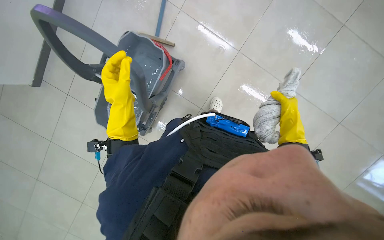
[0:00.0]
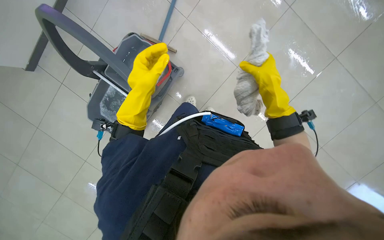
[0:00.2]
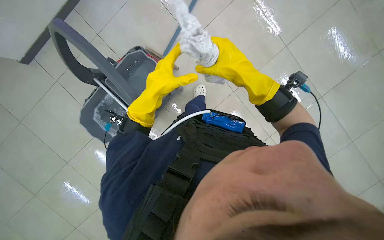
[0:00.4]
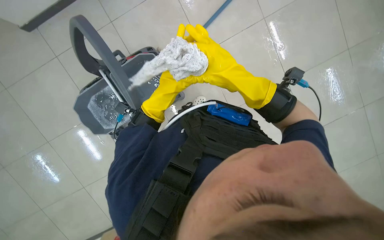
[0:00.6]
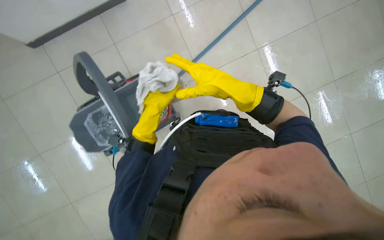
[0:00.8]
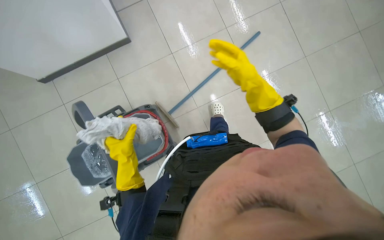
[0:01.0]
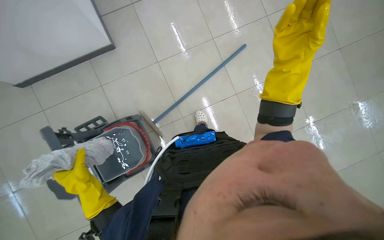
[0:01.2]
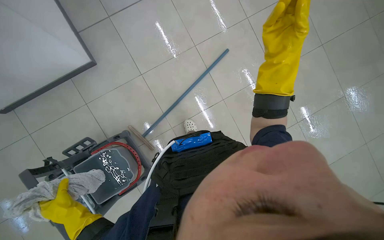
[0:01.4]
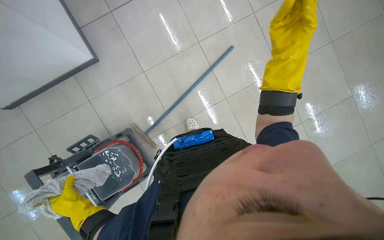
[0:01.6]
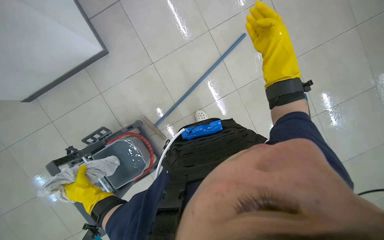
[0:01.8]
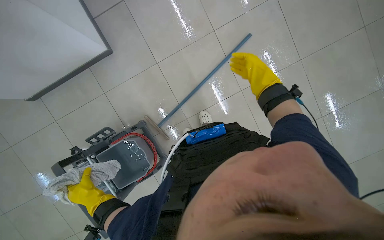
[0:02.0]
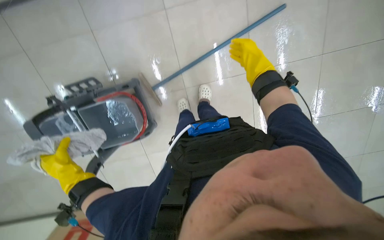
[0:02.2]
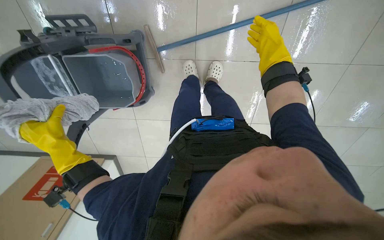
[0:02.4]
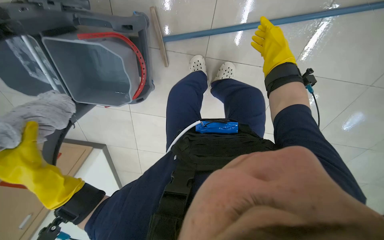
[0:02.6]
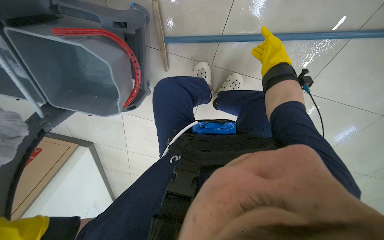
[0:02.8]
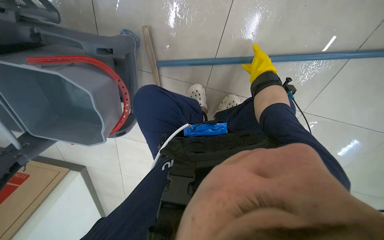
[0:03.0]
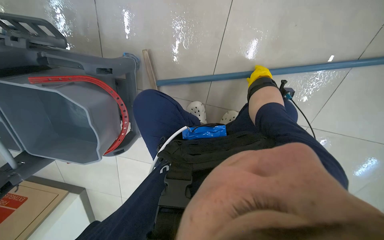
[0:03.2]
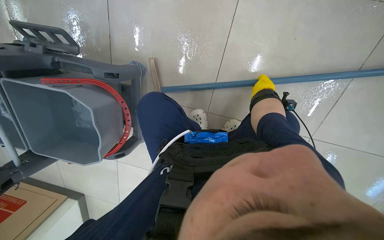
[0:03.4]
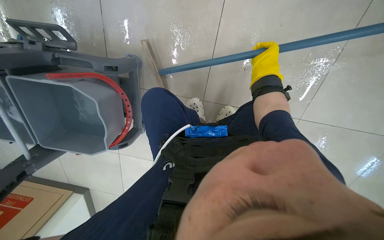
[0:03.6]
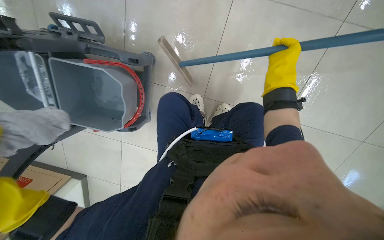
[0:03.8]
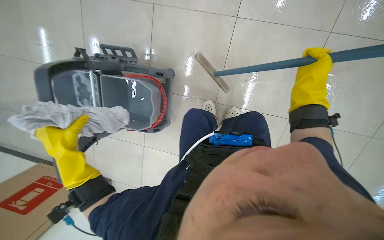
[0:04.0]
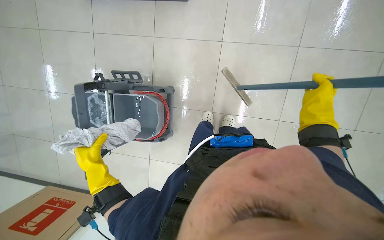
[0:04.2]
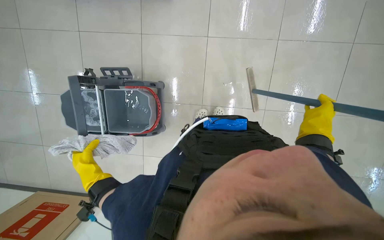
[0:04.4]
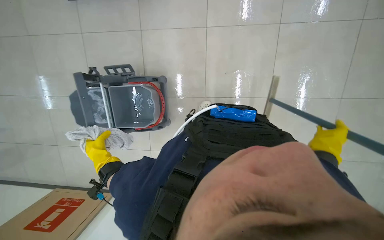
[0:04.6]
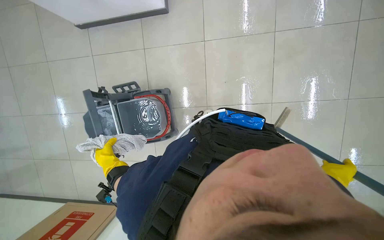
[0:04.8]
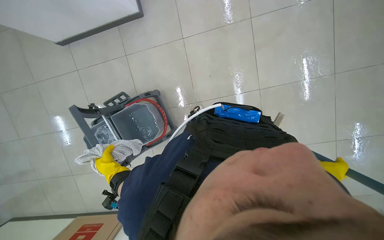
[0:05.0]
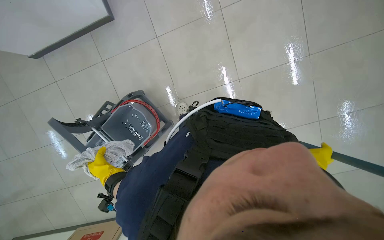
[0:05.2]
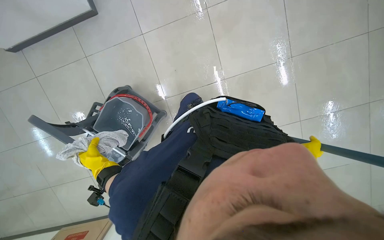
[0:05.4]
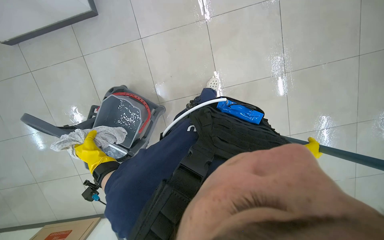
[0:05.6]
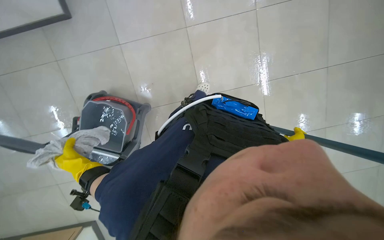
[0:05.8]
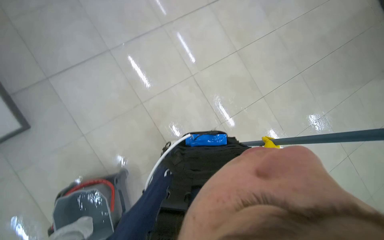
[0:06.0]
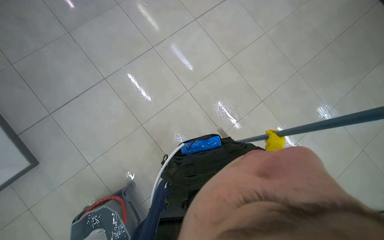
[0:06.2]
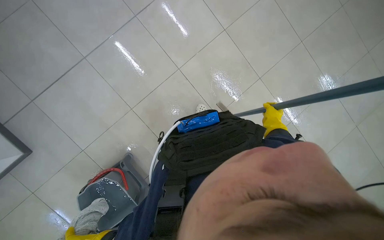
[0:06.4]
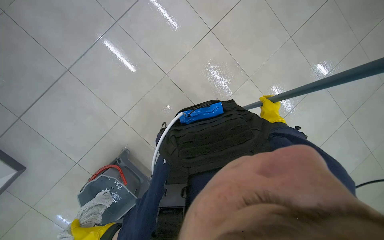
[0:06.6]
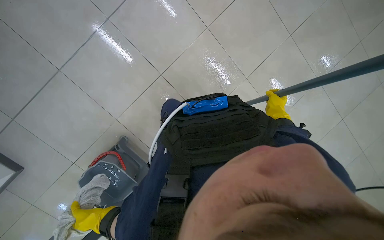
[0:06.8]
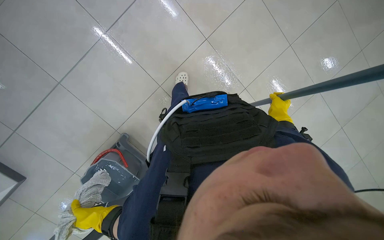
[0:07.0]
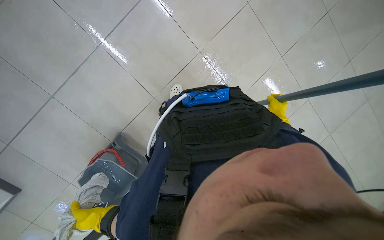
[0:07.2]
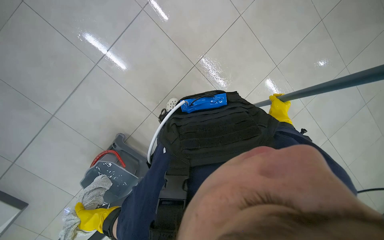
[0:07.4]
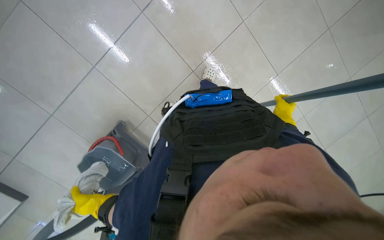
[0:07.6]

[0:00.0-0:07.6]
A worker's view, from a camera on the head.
Job: preparing cleaning supplies.
The whole recording: Preparing mop for cleaning. The worker wrings out and prepares a mop for cleaning the floor.
0:00.0 to 0:01.6: The view tips upward by some 15 degrees.
0:04.6 to 0:06.0: The scene rotates counterclockwise by some 35 degrees.

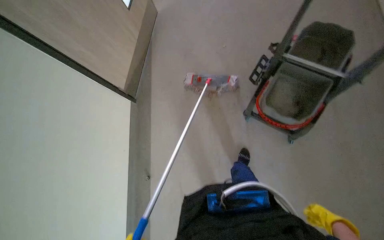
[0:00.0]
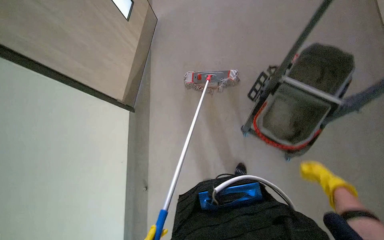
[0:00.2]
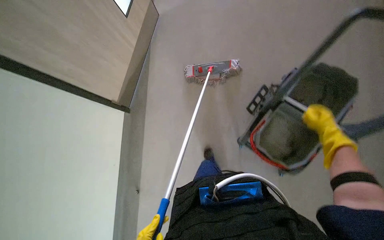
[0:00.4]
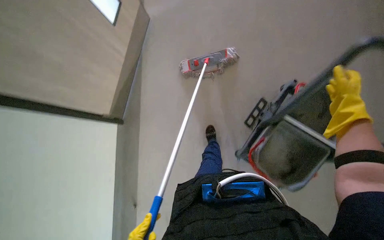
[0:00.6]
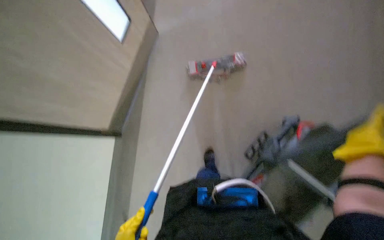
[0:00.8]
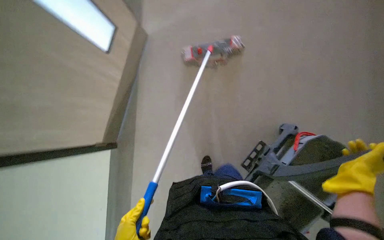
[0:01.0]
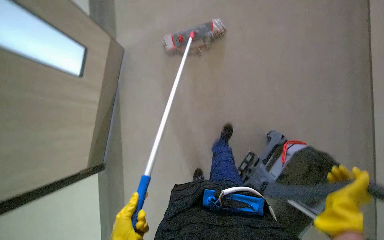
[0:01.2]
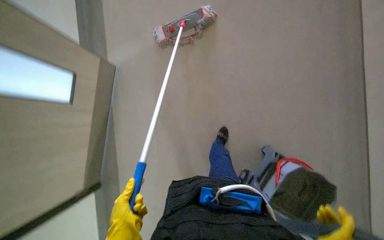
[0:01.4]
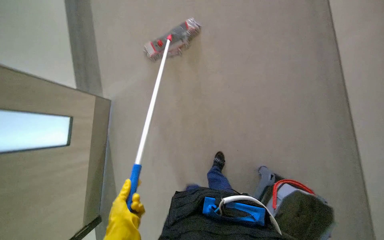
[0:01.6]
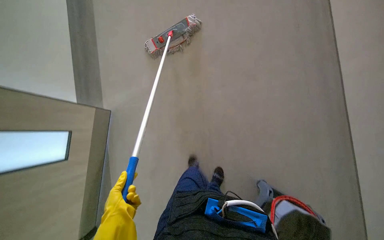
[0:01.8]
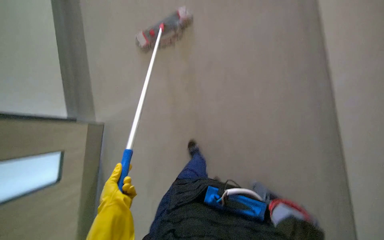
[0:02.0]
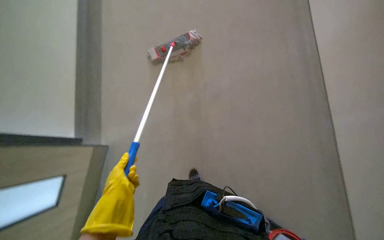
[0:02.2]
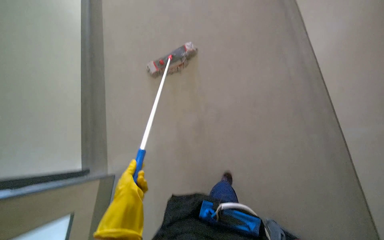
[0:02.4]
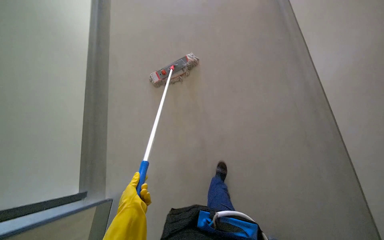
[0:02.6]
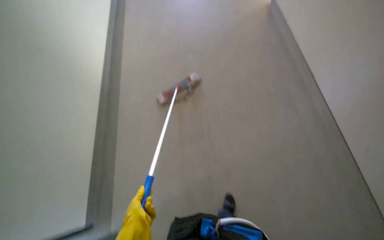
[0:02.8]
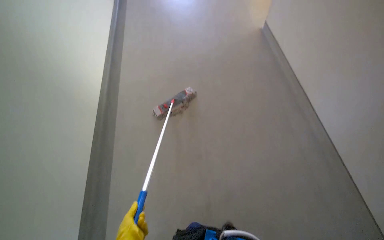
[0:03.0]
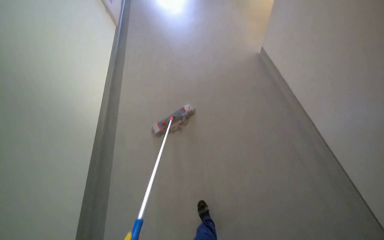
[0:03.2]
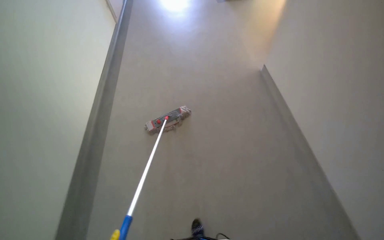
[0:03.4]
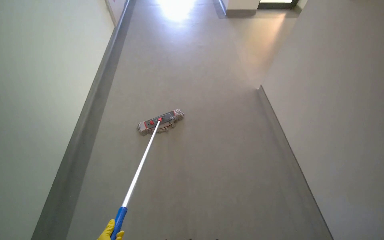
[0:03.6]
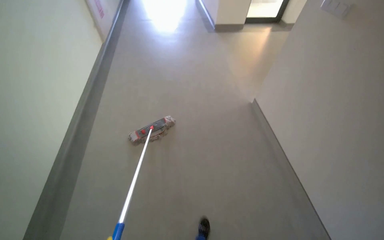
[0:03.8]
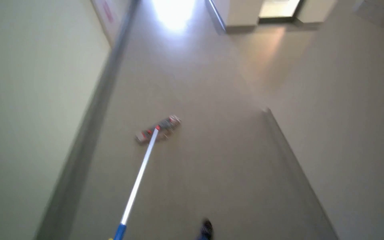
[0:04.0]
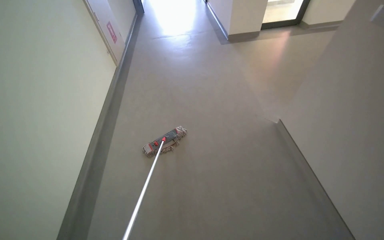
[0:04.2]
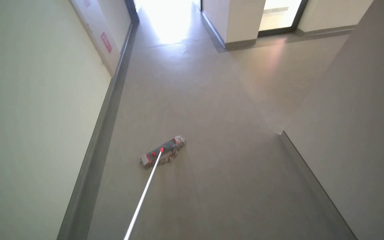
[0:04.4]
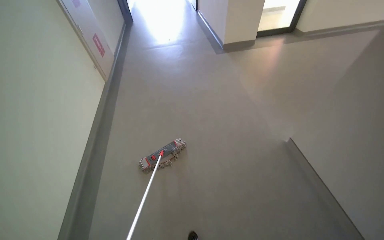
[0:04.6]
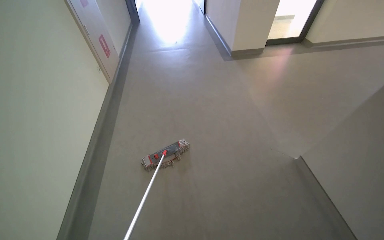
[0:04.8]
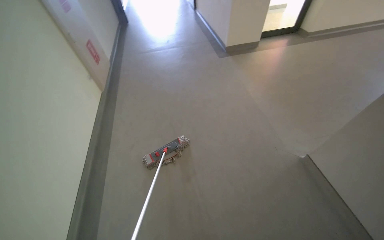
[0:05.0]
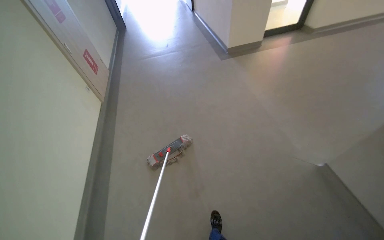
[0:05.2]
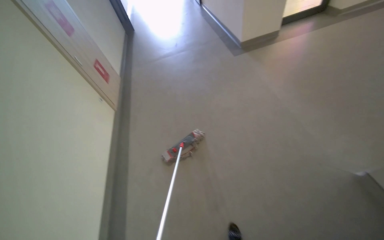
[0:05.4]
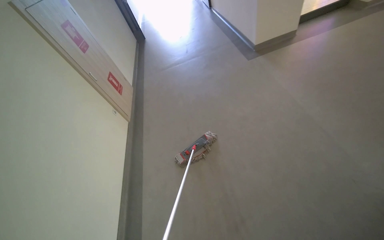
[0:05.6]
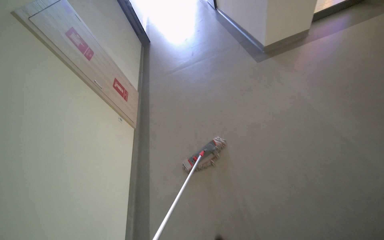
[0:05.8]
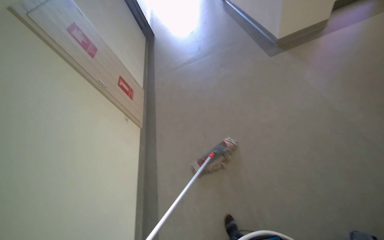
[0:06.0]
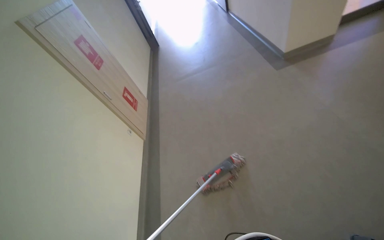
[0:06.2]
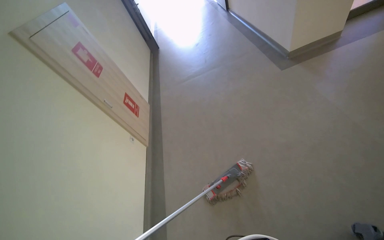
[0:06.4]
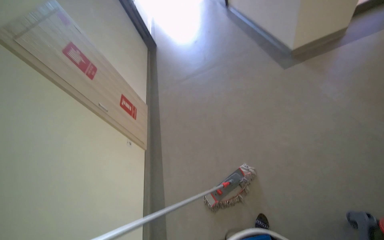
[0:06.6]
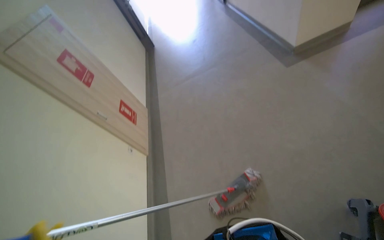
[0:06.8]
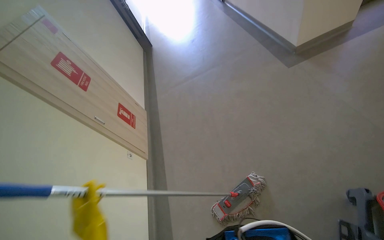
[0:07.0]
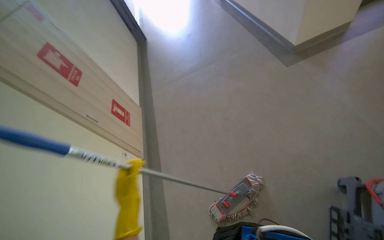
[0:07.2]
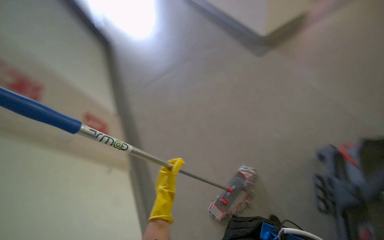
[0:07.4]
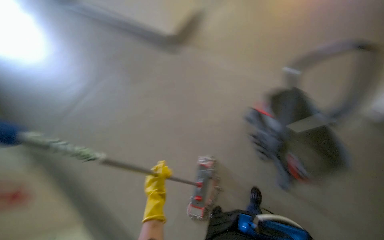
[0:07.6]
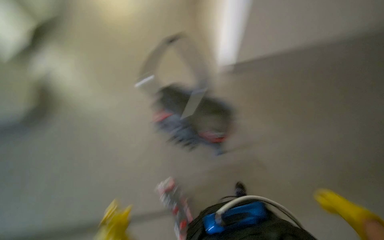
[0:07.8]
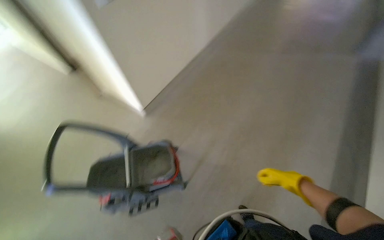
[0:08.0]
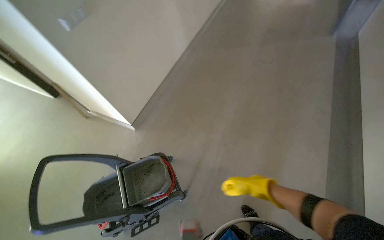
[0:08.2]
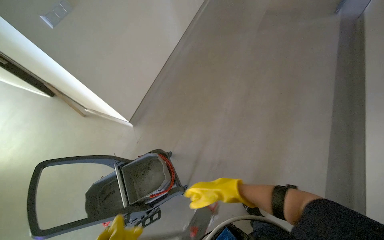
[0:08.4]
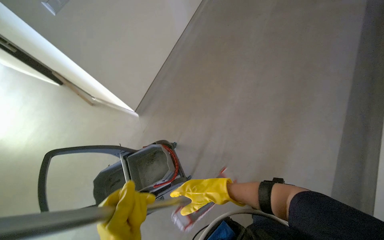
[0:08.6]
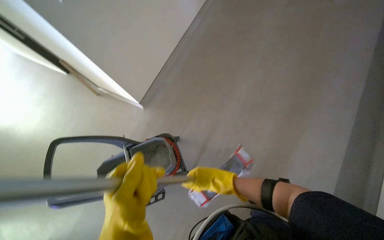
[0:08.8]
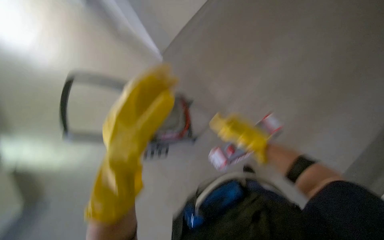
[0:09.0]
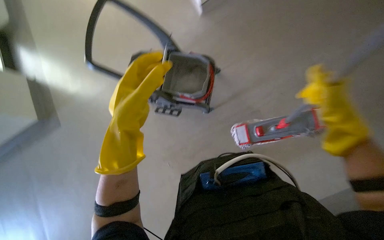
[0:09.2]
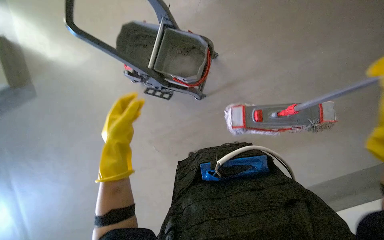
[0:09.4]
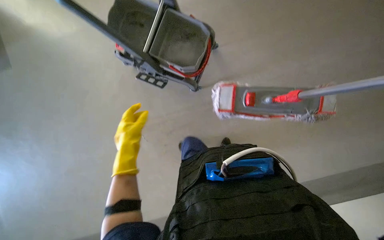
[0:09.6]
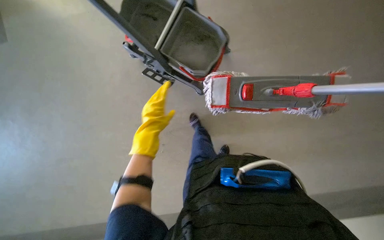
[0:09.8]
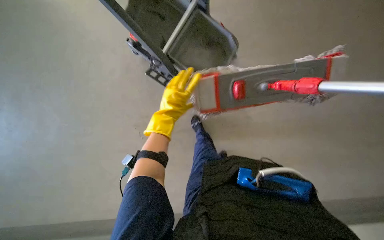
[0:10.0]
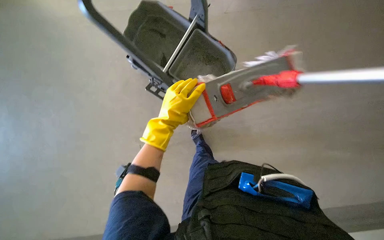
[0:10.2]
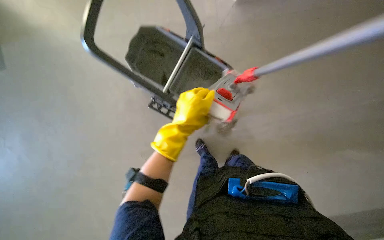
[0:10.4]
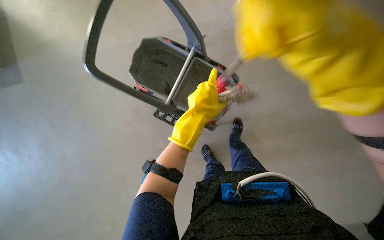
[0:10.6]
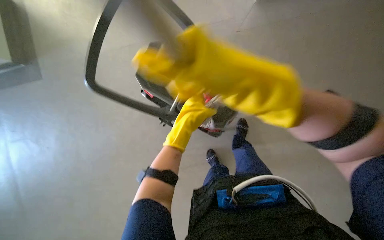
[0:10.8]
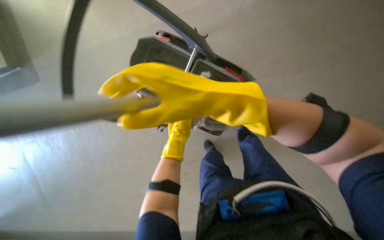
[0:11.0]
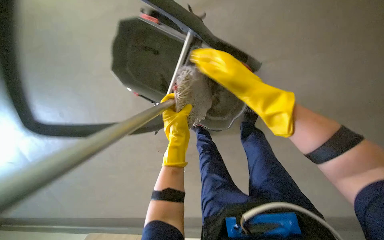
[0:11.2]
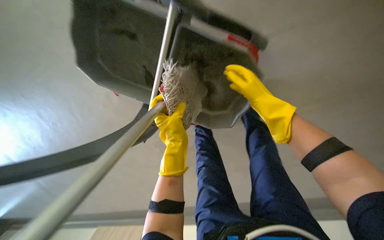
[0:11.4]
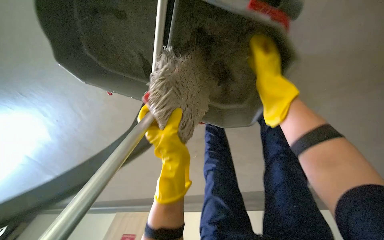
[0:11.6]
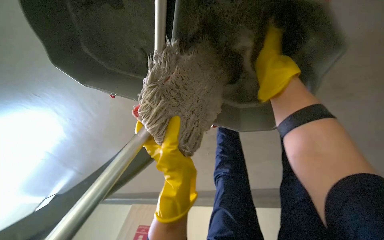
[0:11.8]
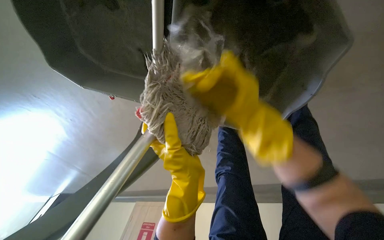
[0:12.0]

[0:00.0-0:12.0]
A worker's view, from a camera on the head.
Job: preparing cleaning supplies.
The whole recording: Cleaning and preparing mop. The worker cleans and wrings the mop in the cleaning cart bucket.
0:00.0 to 0:01.6: The head travels some 1 m.
0:03.0 to 0:04.4: The camera pitches upward, by about 25 degrees.
0:04.4 to 0:06.0: The camera travels about 1 m.
0:06.0 to 0:07.6: The camera travels some 60 cm. The head rotates roughly 45 degrees to the right.
0:07.6 to 0:09.0: The head turns to the right by approximately 35 degrees.
0:09.0 to 0:10.4: The view tilts some 10 degrees downward.
